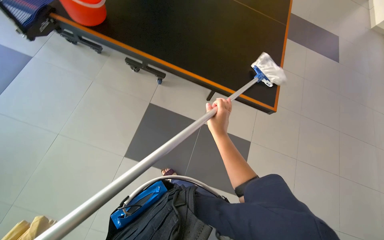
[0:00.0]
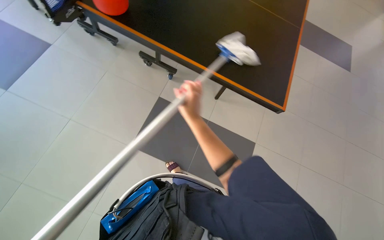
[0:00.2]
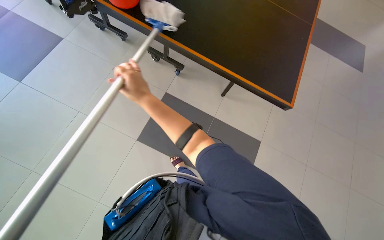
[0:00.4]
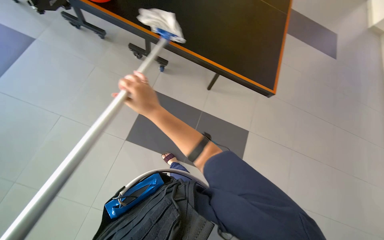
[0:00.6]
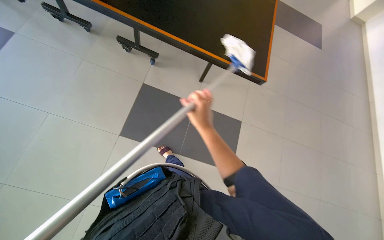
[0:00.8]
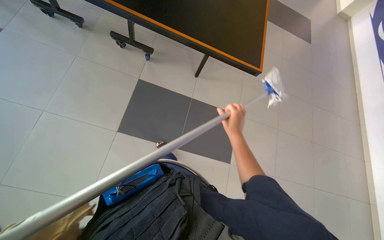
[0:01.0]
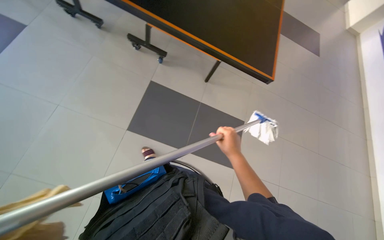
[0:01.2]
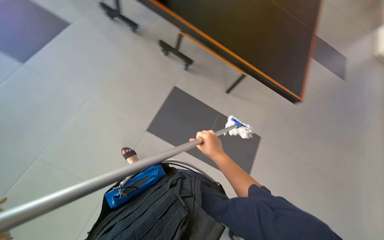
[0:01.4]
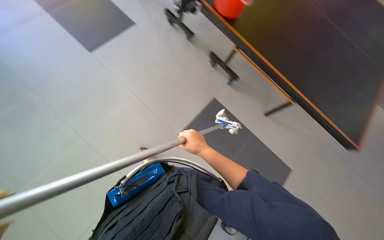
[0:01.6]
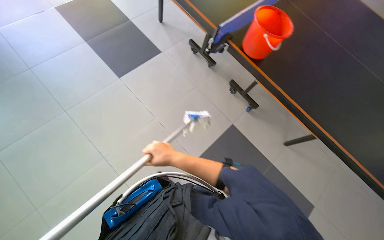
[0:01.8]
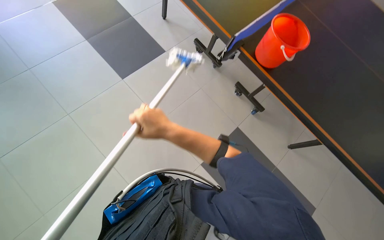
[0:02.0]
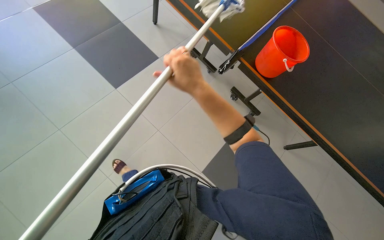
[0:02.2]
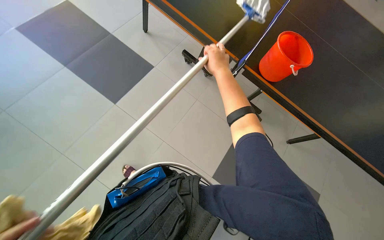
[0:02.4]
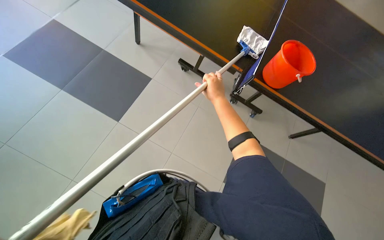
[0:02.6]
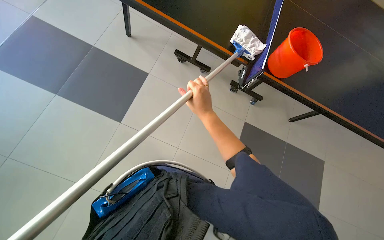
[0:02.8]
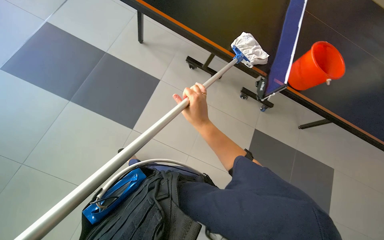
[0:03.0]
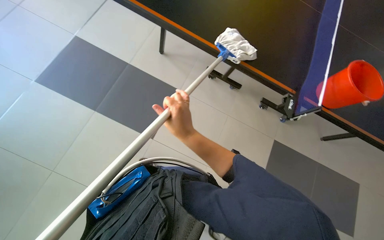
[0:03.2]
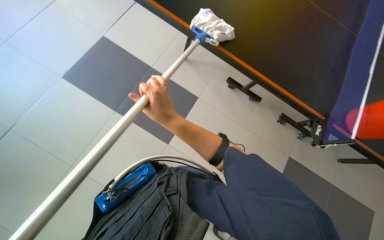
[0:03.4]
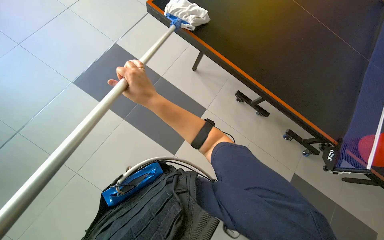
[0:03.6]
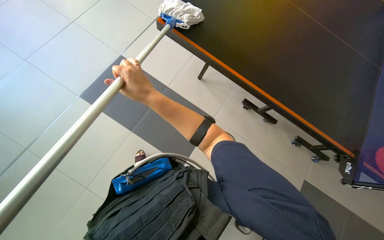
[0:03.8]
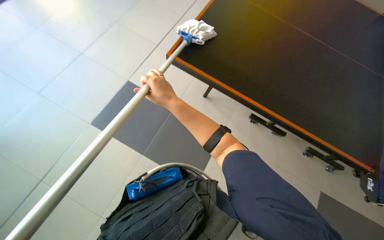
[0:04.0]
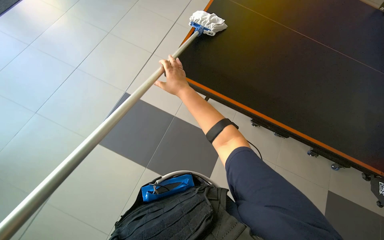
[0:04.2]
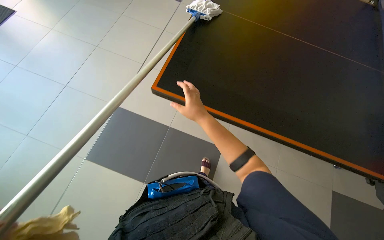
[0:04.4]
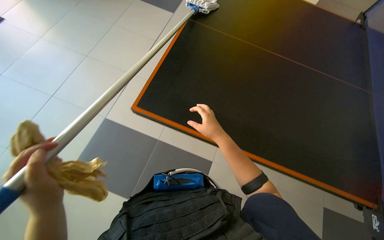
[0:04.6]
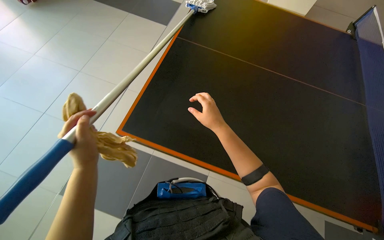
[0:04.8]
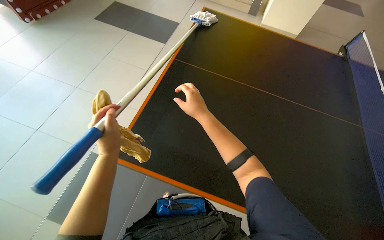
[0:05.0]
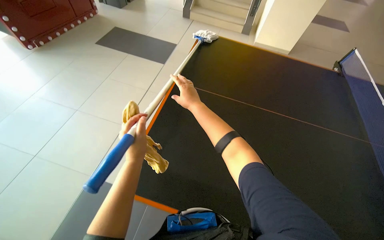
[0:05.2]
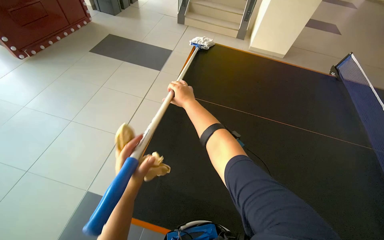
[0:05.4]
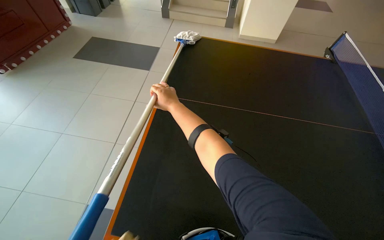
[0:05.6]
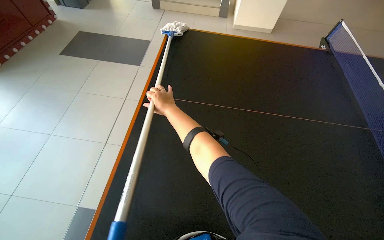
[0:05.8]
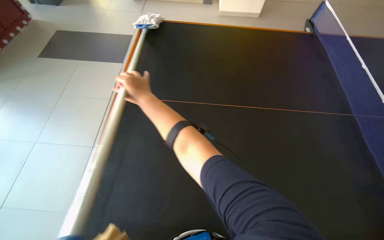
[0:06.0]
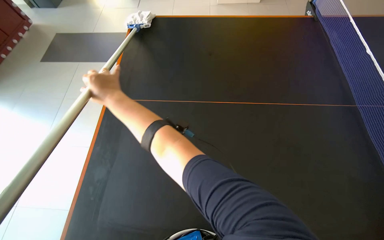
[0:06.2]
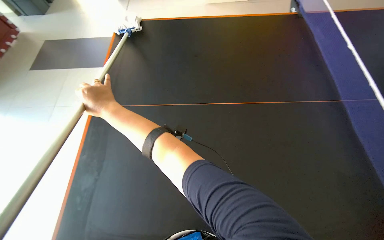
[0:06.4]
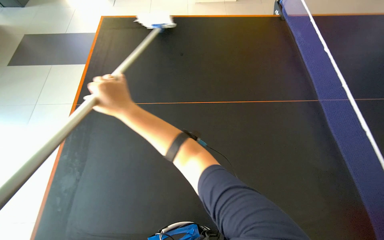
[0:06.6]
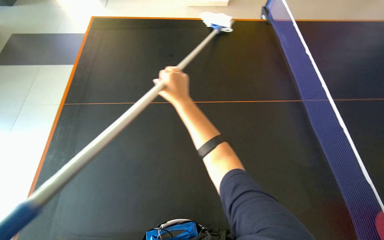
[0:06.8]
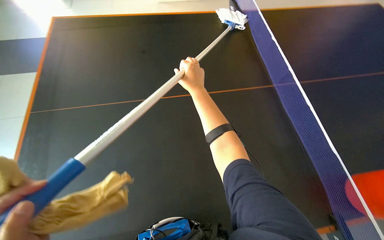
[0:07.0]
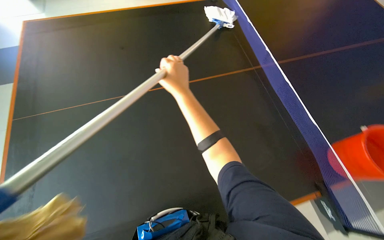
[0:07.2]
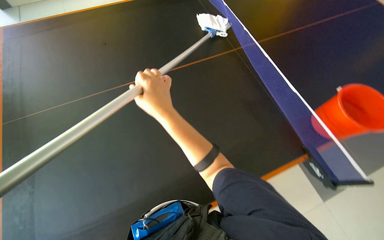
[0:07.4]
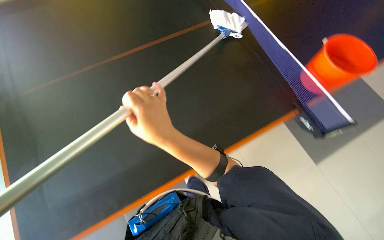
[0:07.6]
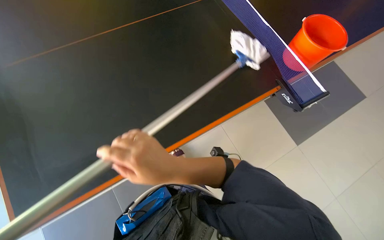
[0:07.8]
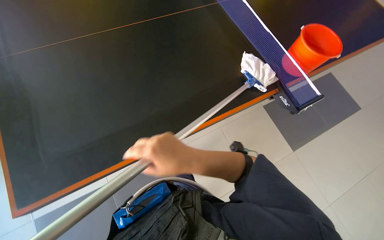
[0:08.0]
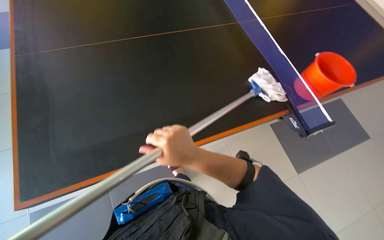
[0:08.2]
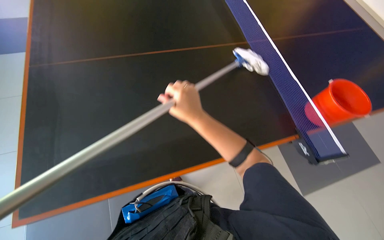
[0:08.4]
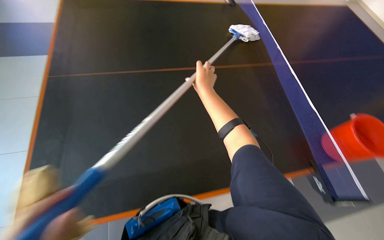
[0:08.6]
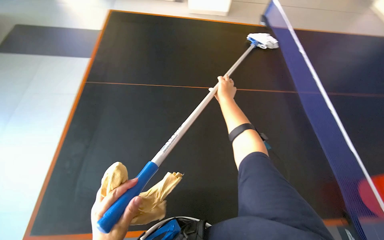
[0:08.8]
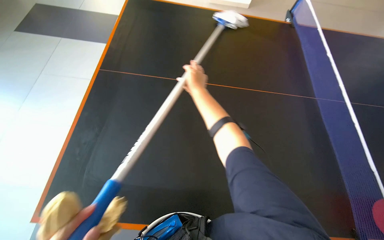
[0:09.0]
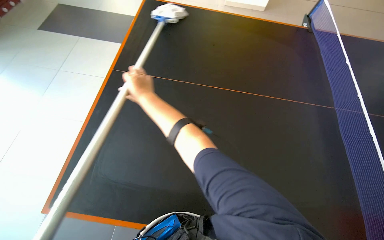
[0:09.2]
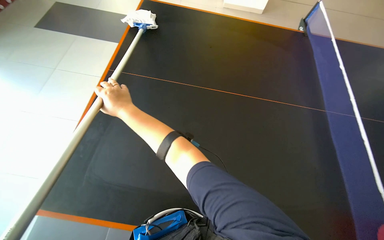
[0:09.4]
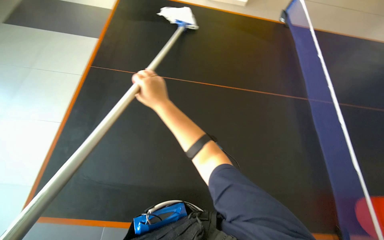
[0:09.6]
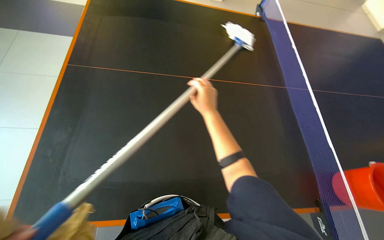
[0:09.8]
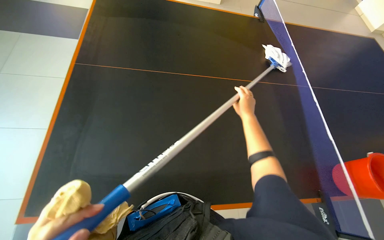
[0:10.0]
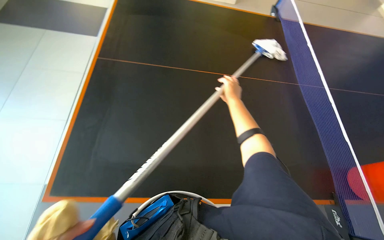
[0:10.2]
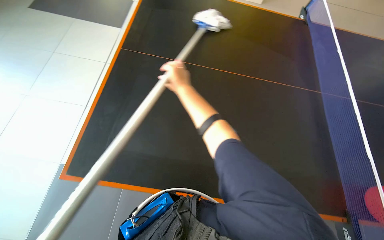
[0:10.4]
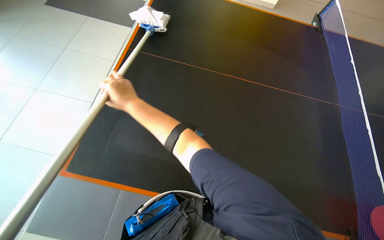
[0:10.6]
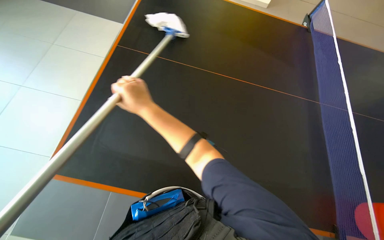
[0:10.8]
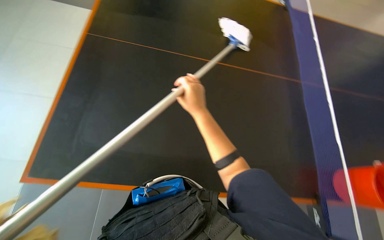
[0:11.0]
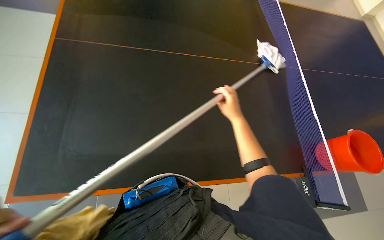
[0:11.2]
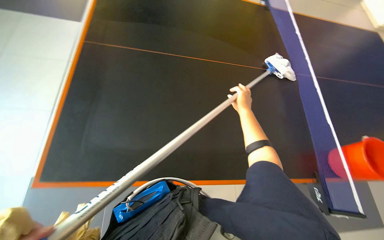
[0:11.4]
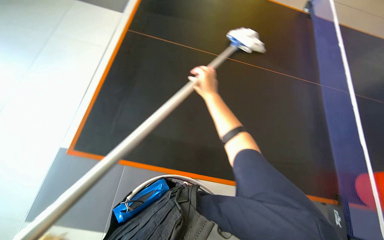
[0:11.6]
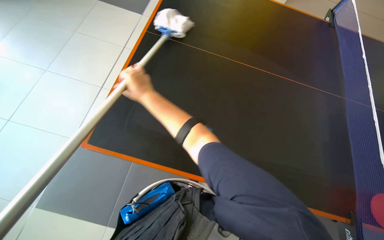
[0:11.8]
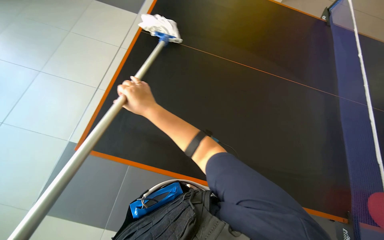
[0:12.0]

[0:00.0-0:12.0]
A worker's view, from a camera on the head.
Job: wiping surfaces.
The whole recording: Cleaning the table. The worker cleans the black table using a mop and then wipes it with a yellow cloth.
0:00.0 to 0:01.6: The head turns to the left by about 30 degrees.
0:01.6 to 0:03.0: The camera is carried roughly 80 cm.
0:03.0 to 0:04.4: The head rotates some 20 degrees to the left. The right hand goes to the left and returns, about 40 cm each way.
0:06.0 to 0:07.6: The head turns to the right by about 30 degrees. The view tips downward by some 15 degrees. The right hand moves down the picture and nearer to the camera, roughly 25 cm, and goes to the right and returns, roughly 35 cm each way.
0:07.6 to 0:09.0: The right hand shifts some 25 cm farther from the camera and up the picture.
0:09.0 to 0:10.4: The right hand moves left and right over about 40 cm, changing direction 2 times.
0:10.4 to 0:12.0: The right hand goes left and right, about 35 cm each way, reversing 2 times.

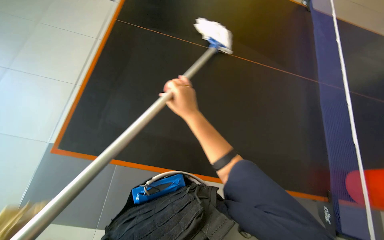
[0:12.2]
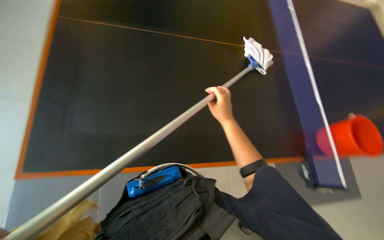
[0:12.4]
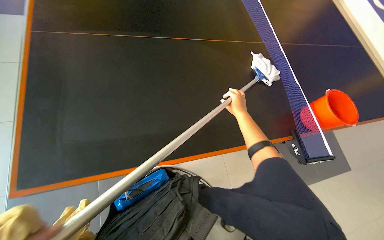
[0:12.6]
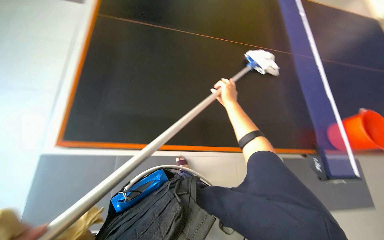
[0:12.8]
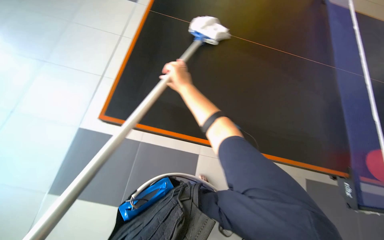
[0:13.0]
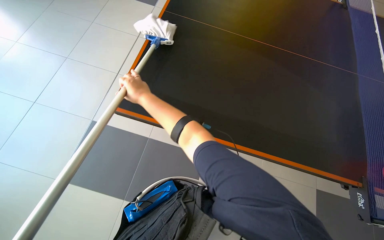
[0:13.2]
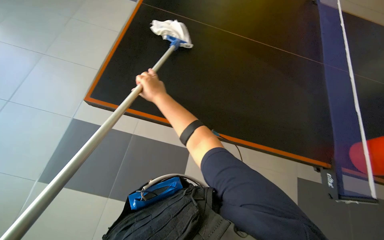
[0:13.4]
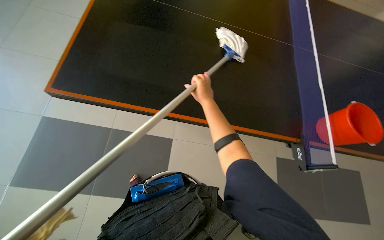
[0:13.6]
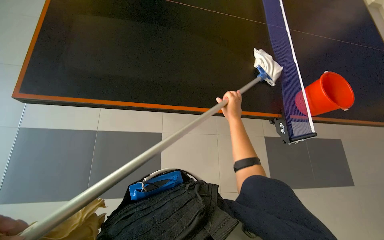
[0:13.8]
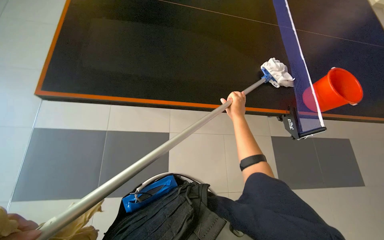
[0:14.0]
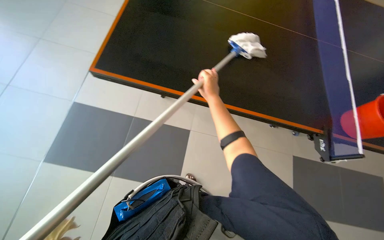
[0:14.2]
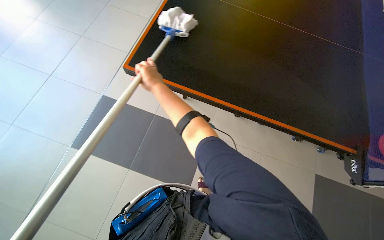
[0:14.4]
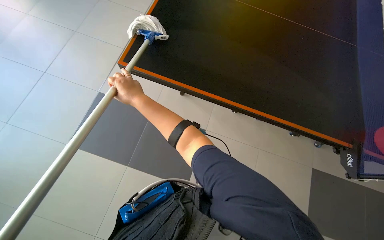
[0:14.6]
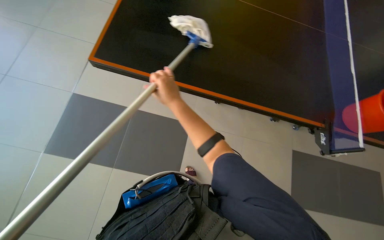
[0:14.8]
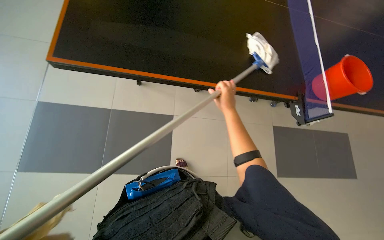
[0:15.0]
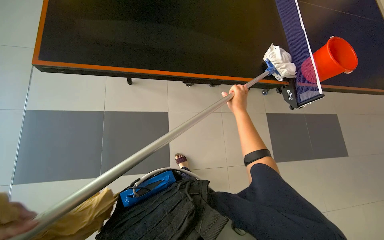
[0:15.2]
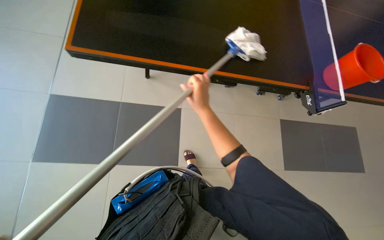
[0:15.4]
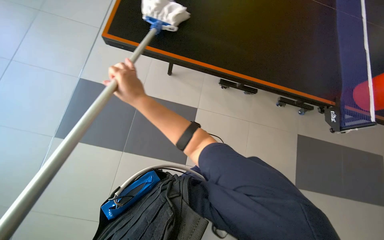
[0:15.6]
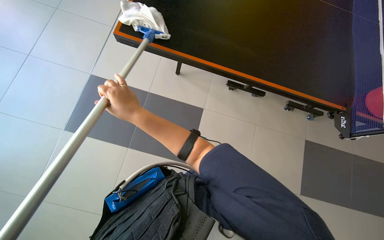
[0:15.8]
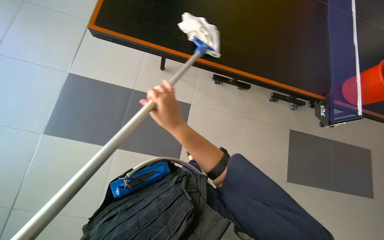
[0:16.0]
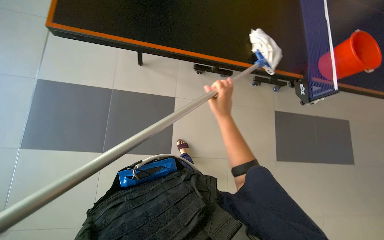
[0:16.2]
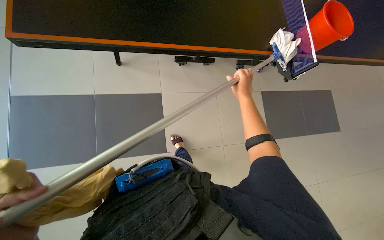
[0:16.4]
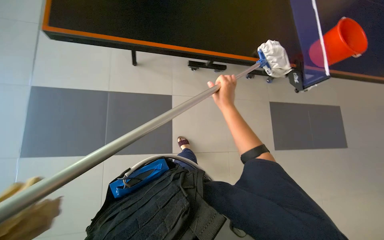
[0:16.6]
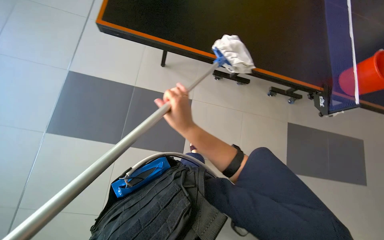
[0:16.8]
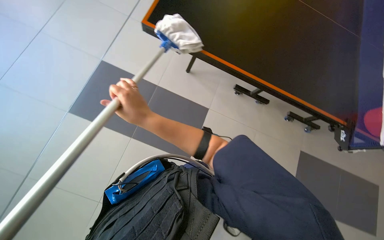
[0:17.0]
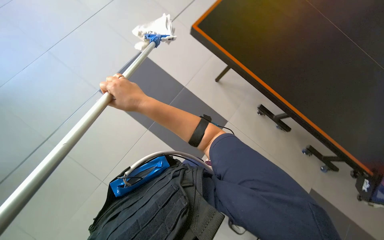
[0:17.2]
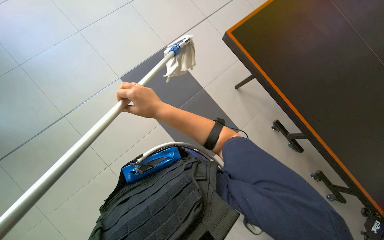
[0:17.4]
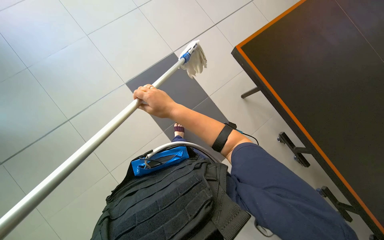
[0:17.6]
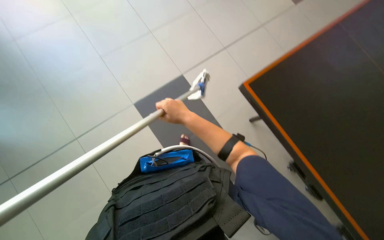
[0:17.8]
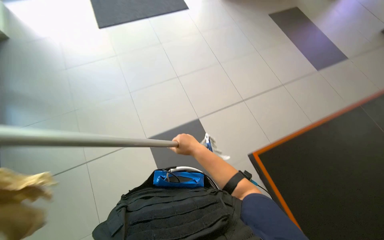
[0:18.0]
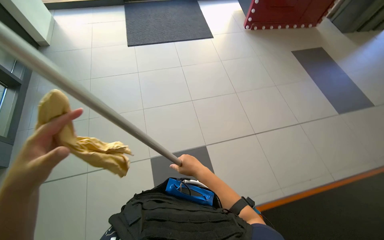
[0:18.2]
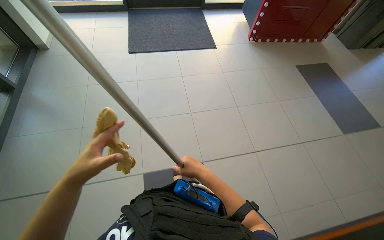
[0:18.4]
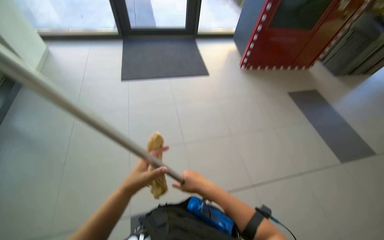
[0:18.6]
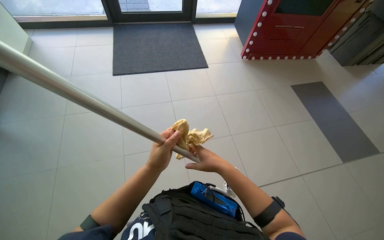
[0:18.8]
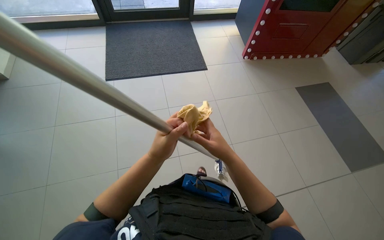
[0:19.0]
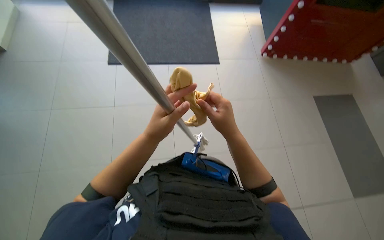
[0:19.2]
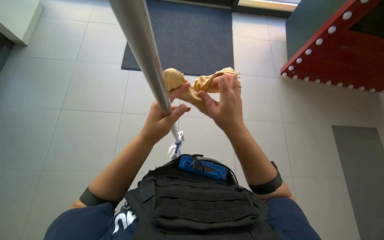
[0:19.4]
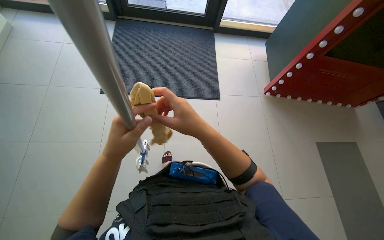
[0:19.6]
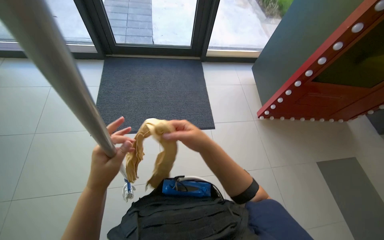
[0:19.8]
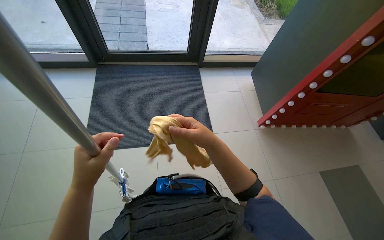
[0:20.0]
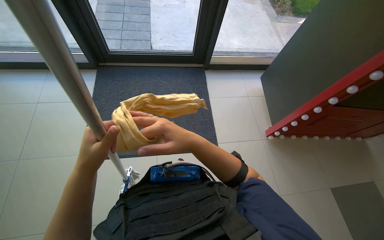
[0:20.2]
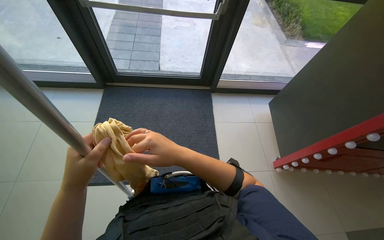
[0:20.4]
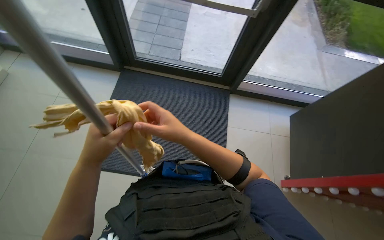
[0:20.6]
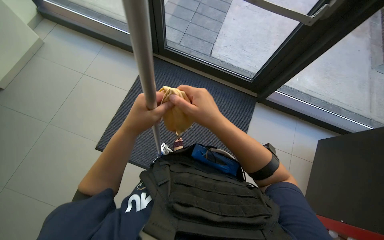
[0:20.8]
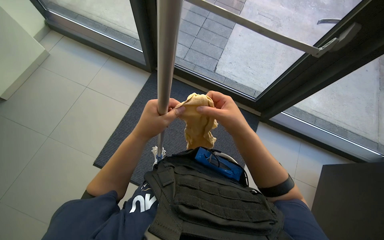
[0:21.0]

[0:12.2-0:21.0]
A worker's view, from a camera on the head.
Job: wiping surfaces.
The whole recording: Cleaning the table. The worker cleans the black table using a mop and then wipes it with a yellow cloth.
0:12.2 to 0:13.6: The head rotates some 20 degrees to the right. The camera pitches downward, by some 15 degrees. The right hand goes left and right, some 30 cm each way, reversing 2 times.
0:13.6 to 0:15.2: The wearer's head swings roughly 40 degrees to the right. The view tips downward by some 15 degrees.
0:15.2 to 0:16.6: The right hand goes left and right, some 35 cm each way, reversing 2 times.
0:16.6 to 0:18.0: The wearer looks about 75 degrees further to the left. The camera pitches upward, by roughly 30 degrees.
0:18.0 to 0:19.6: The wearer looks about 25 degrees further upward. The scene turns approximately 30 degrees clockwise in the picture. The right hand moves up the picture, some 15 cm.
0:19.6 to 0:21.0: The head travels roughly 70 cm.
